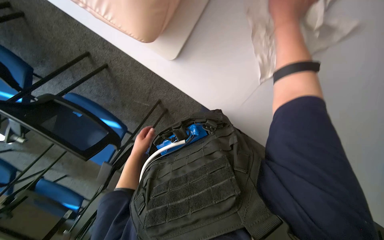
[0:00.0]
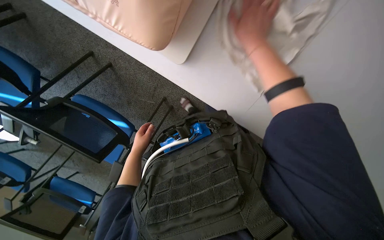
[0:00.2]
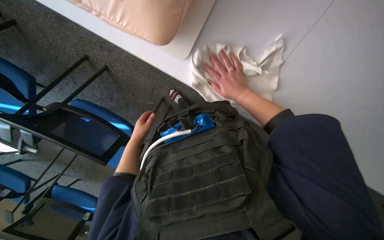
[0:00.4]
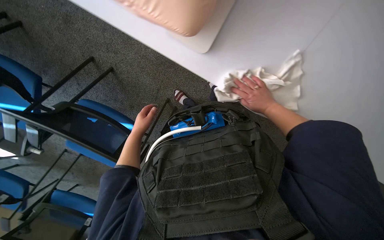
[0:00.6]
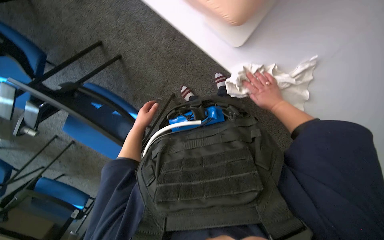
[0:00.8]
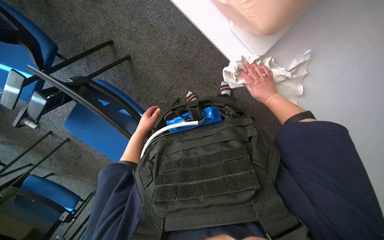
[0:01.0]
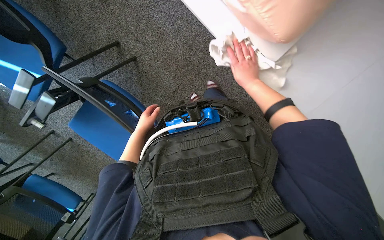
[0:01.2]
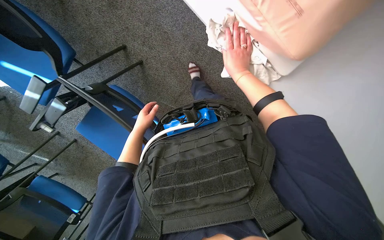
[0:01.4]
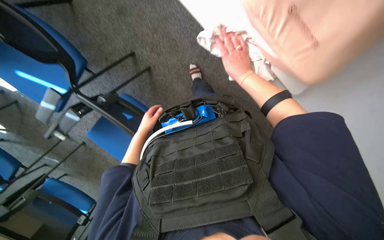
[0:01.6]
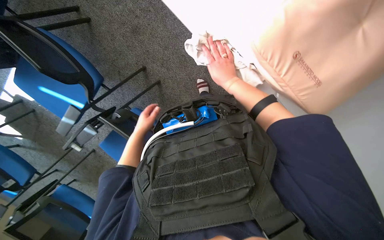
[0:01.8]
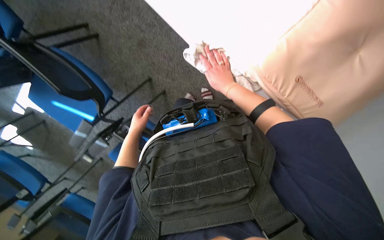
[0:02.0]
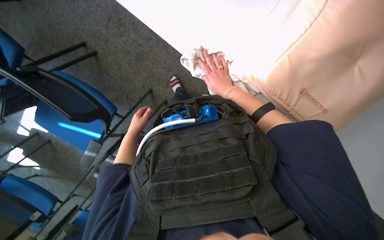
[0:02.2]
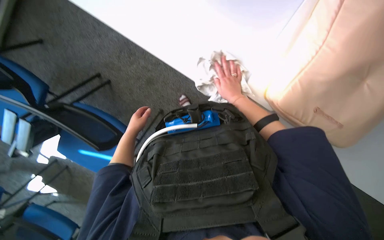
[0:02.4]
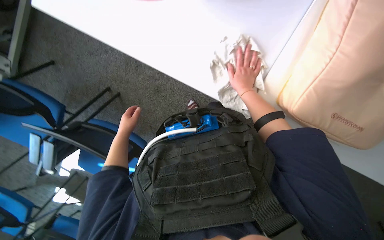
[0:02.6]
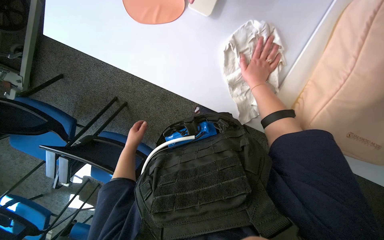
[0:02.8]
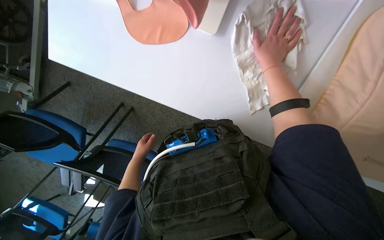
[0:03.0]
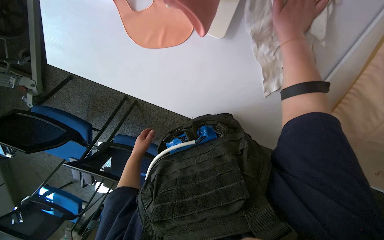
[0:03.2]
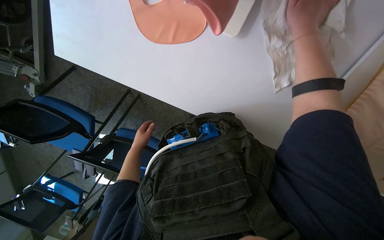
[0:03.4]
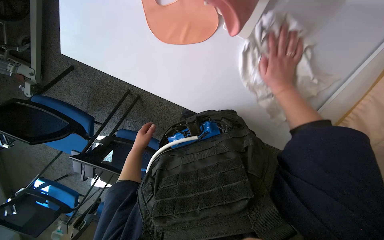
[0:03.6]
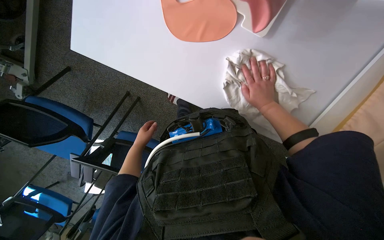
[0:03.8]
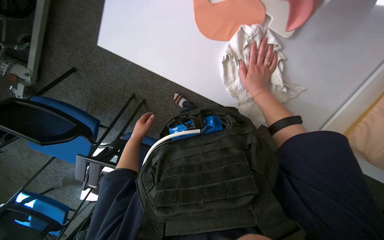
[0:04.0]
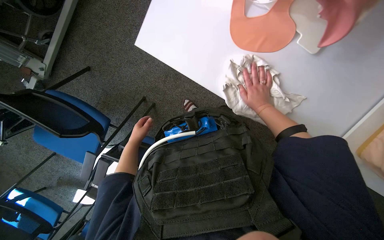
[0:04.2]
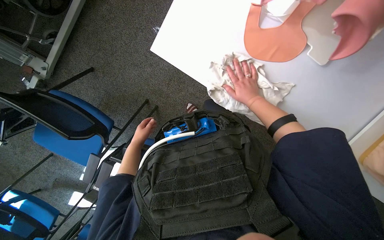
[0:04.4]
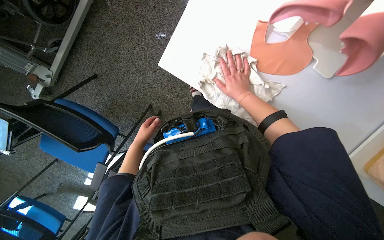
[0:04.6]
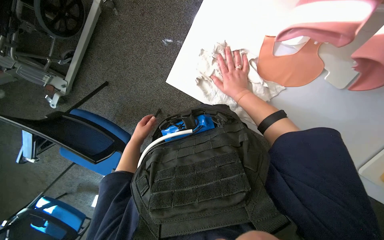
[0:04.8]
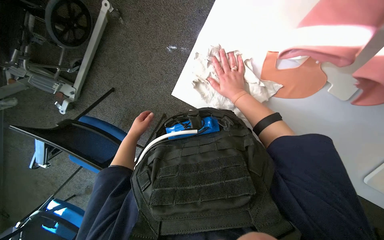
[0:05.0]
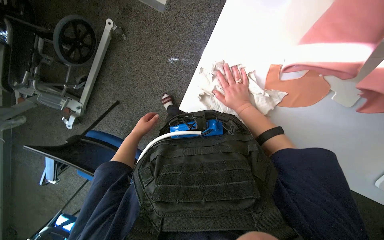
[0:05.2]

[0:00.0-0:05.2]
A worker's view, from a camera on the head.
Job: wiping surfaces.
The whole recording: Wiping table surface. The worker wipes the white table surface with a cloth.
0:00.0 to 0:01.8: The wearer moves to the left, roughly 50 cm.
0:01.8 to 0:03.4: The camera is aimed approximately 20 degrees further to the left. The right hand moves up the picture and to the right, approximately 20 cm.
0:03.4 to 0:05.2: The wearer looks approximately 10 degrees further upward. The left hand moves up the picture, some 15 cm, while the right hand travels to the left and down the picture by approximately 20 cm.

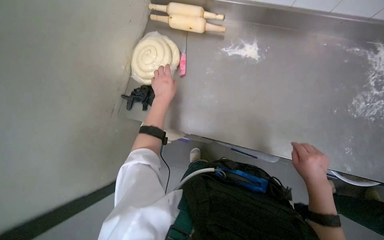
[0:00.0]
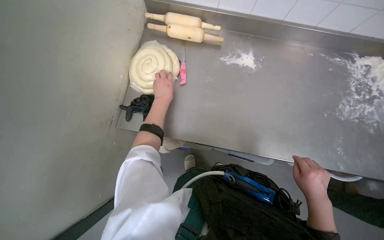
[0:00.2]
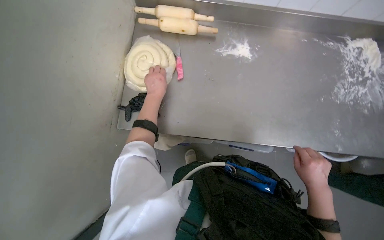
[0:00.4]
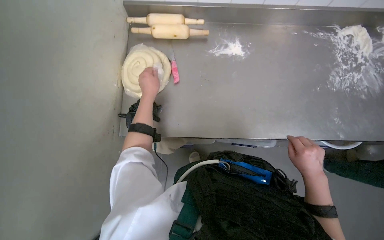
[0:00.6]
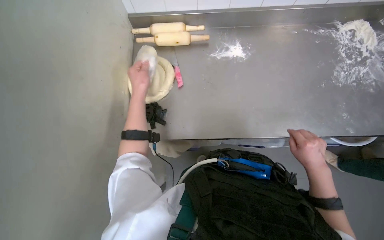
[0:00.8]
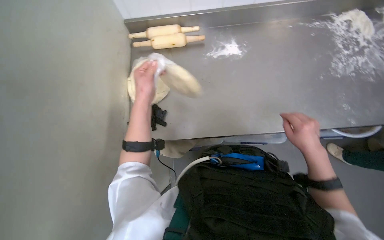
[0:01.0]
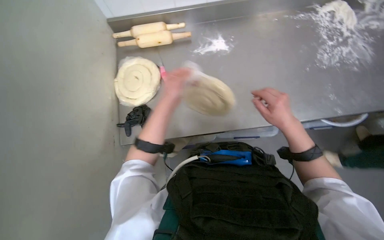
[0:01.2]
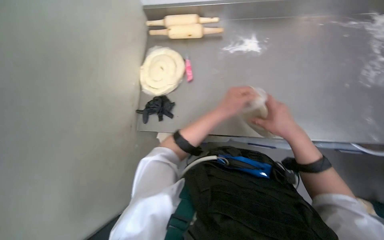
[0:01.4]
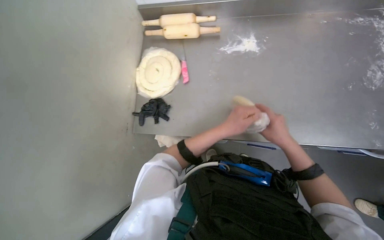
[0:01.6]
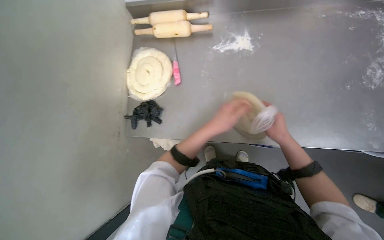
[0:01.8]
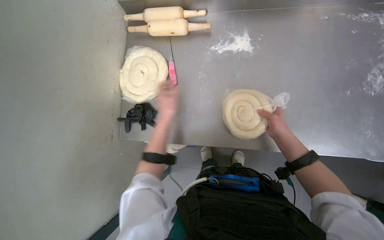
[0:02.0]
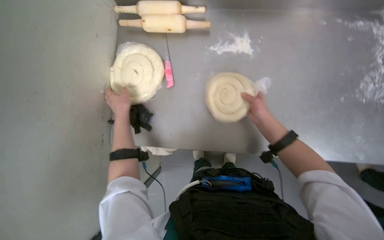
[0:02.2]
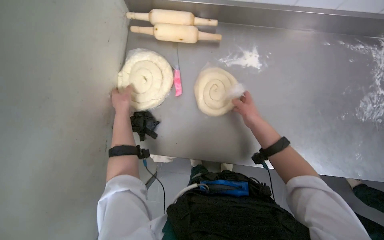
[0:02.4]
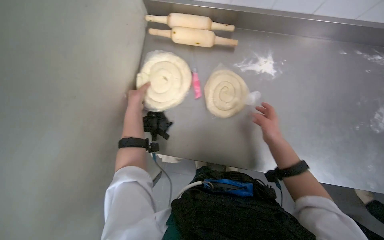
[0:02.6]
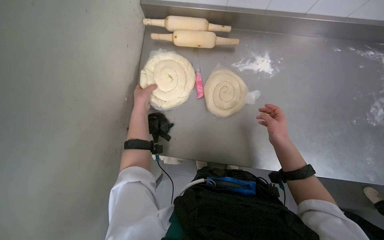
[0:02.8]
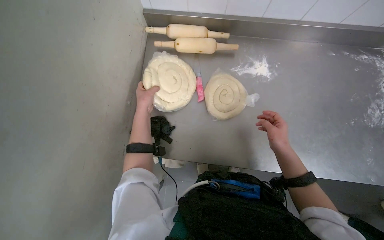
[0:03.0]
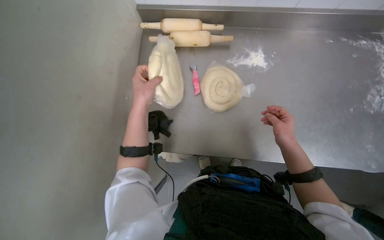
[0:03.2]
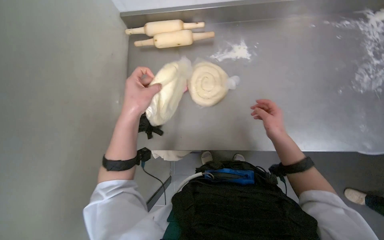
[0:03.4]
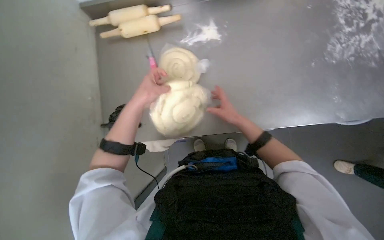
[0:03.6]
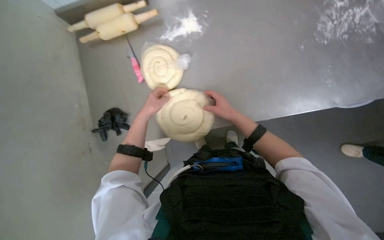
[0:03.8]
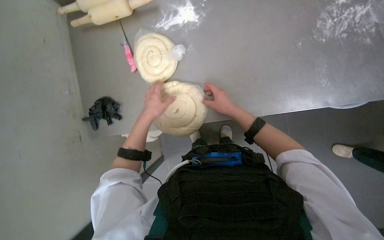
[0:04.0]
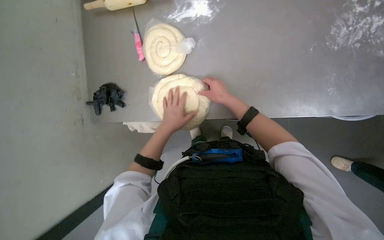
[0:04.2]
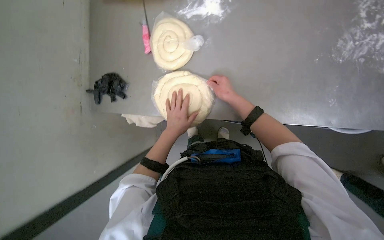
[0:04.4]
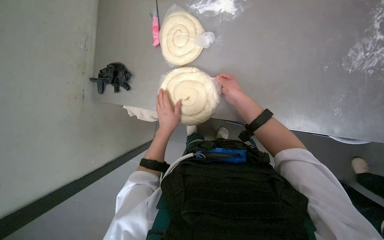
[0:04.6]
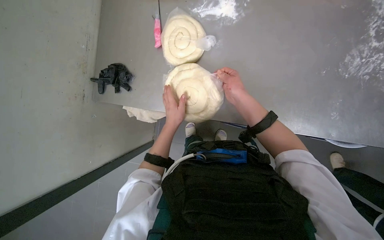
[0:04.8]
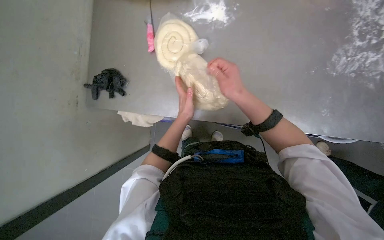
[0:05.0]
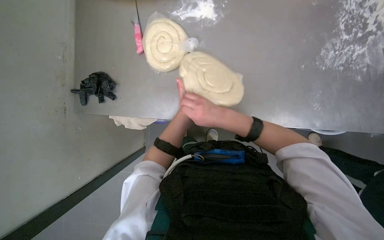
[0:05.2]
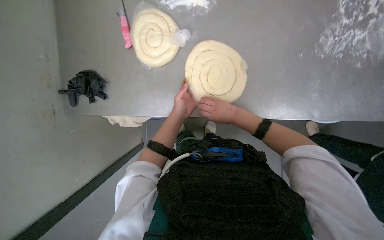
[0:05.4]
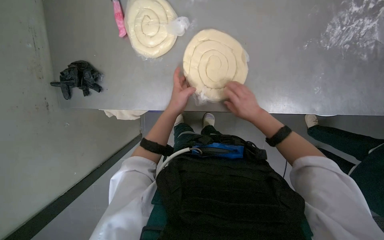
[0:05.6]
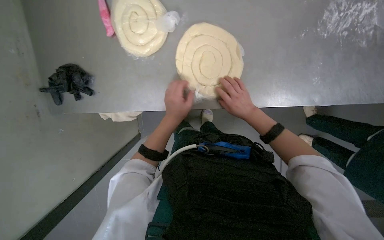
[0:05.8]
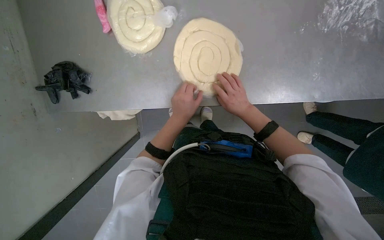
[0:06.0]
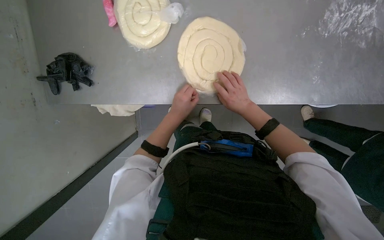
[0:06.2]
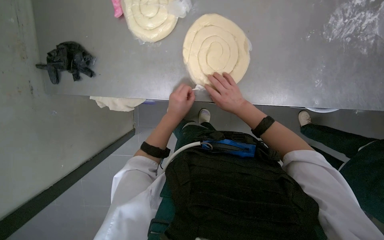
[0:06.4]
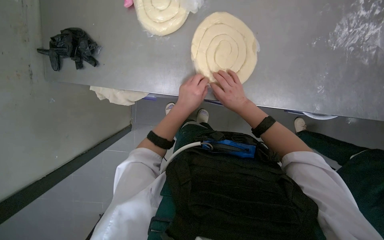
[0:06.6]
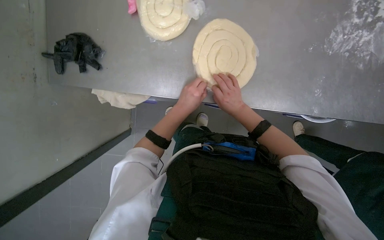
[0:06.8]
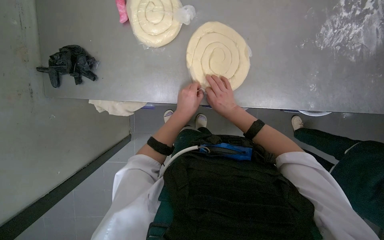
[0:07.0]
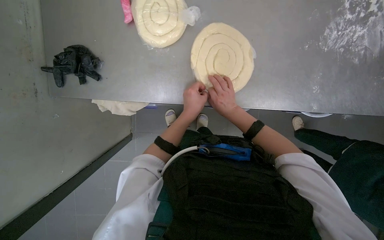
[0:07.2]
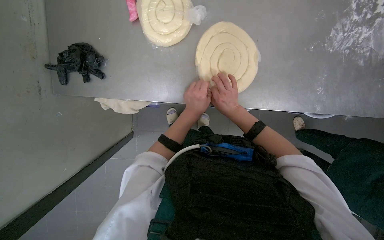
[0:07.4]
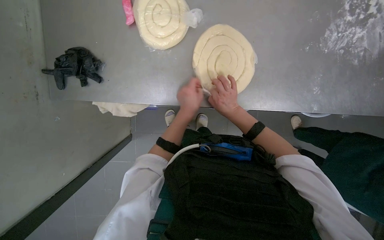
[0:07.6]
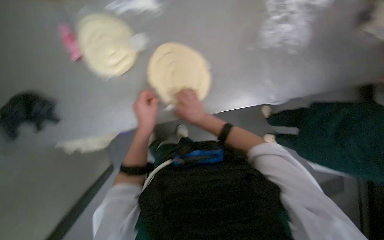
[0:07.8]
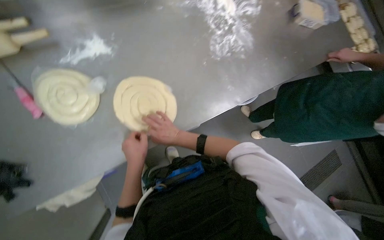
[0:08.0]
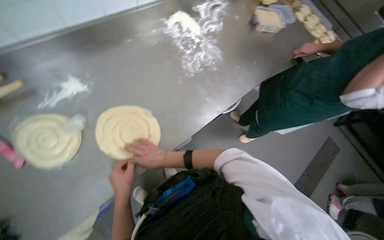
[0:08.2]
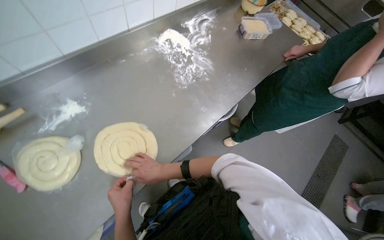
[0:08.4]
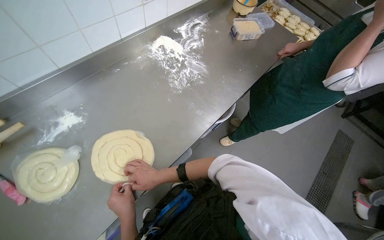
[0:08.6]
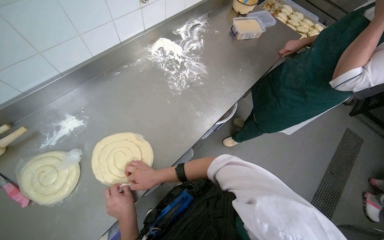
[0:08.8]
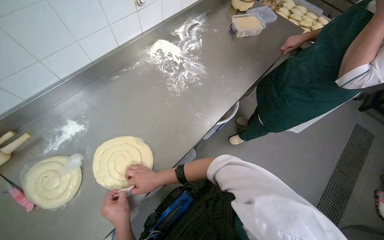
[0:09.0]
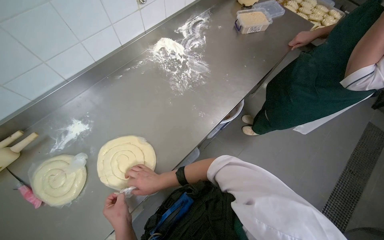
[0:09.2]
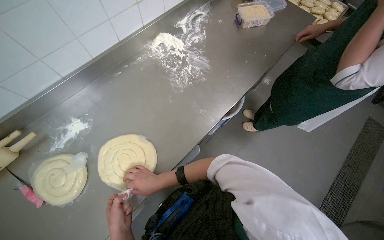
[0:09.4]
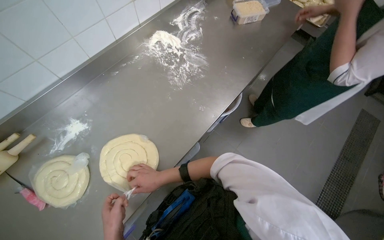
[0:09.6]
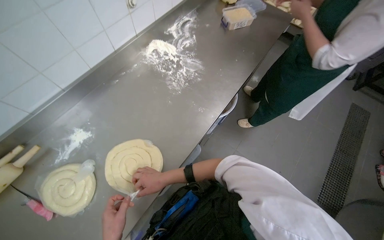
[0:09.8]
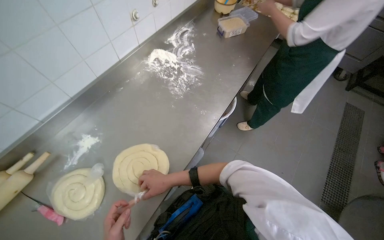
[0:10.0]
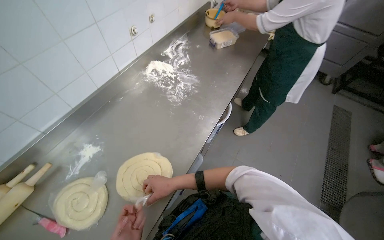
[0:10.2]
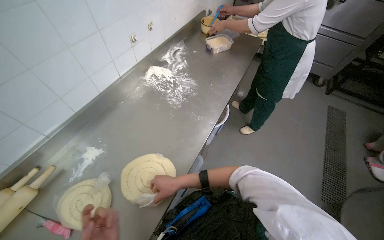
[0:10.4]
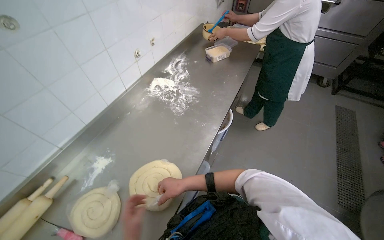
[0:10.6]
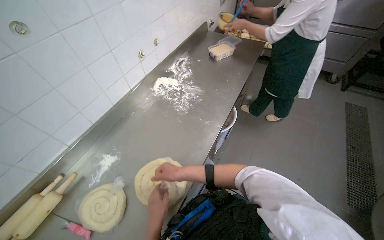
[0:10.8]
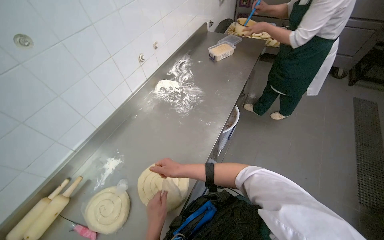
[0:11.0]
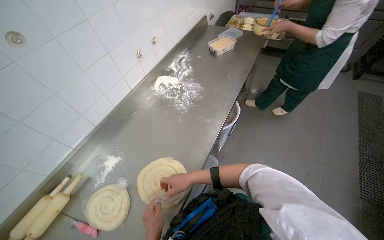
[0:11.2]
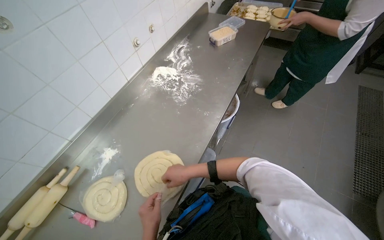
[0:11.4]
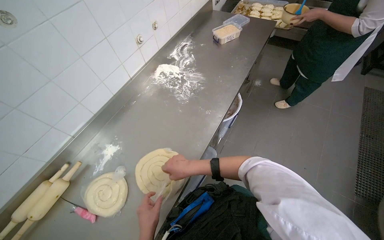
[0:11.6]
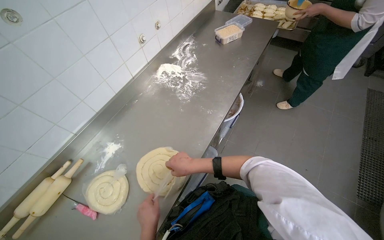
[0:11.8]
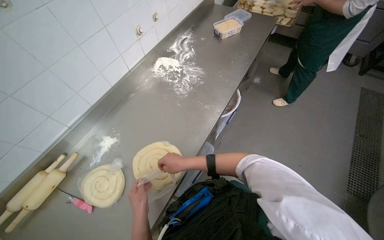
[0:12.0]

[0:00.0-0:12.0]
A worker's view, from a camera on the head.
Job: preparing food.
The whole recording: Unwrapping and flattening dough spirals. The worker unwraps spiral dough from plastic bags and places them on the table.
0:01.6 to 0:03.0: The left hand goes approximately 35 cm to the left and up the picture.
0:03.0 to 0:04.4: The left hand goes nearer and farther, about 20 cm each way, reversing 2 times.
0:04.4 to 0:06.0: The right hand travels down the picture by roughly 10 cm.
0:06.0 to 0:07.6: The hands make small movements and keep their place.
0:07.6 to 0:09.0: The camera pitches upward, by about 20 degrees. The scene rotates counterclockwise by approximately 55 degrees.

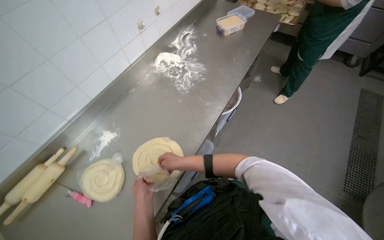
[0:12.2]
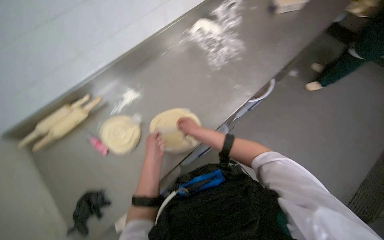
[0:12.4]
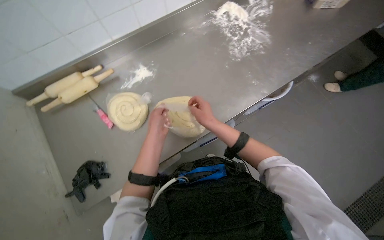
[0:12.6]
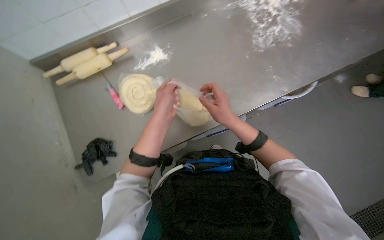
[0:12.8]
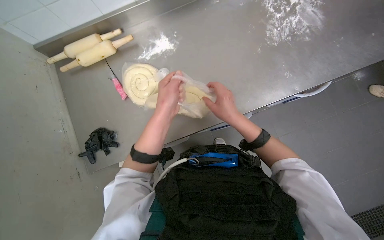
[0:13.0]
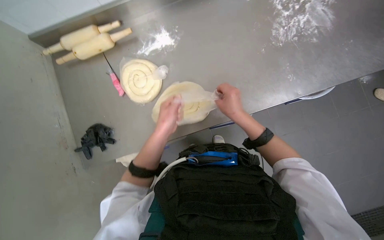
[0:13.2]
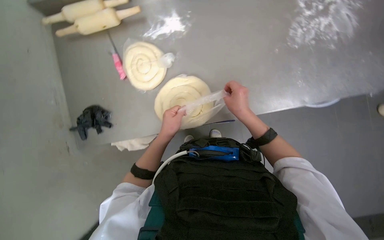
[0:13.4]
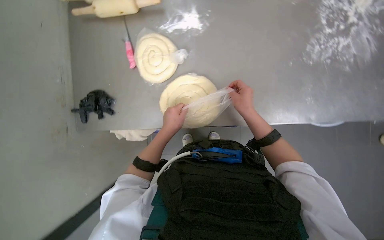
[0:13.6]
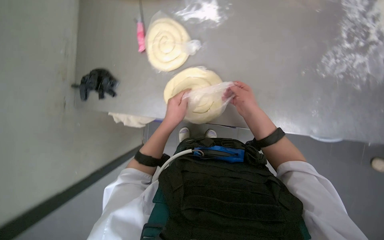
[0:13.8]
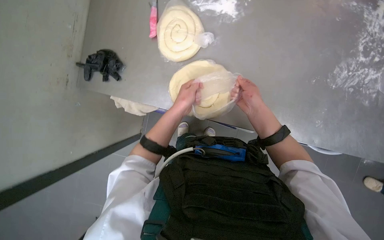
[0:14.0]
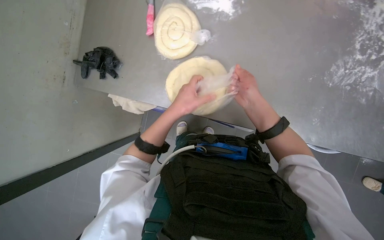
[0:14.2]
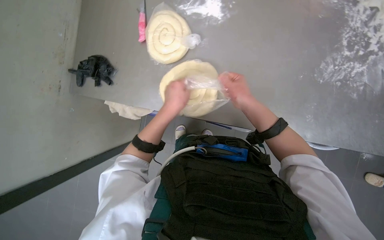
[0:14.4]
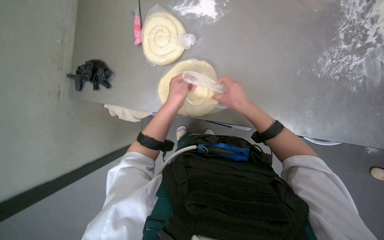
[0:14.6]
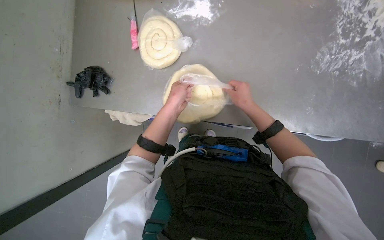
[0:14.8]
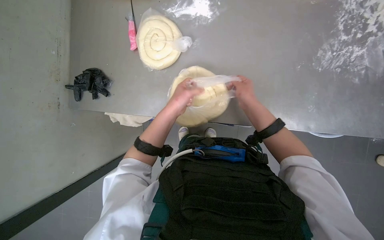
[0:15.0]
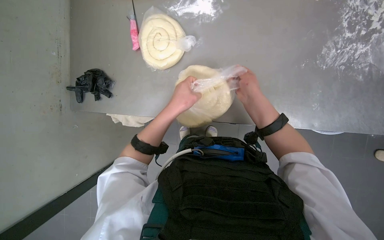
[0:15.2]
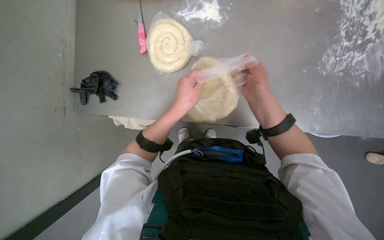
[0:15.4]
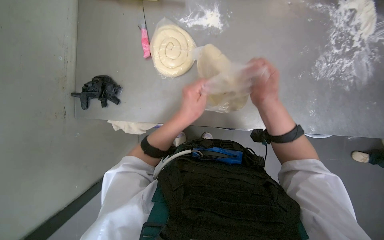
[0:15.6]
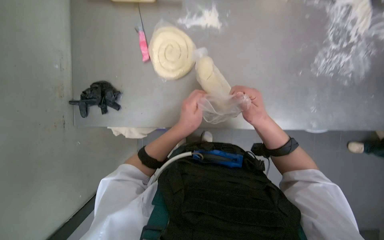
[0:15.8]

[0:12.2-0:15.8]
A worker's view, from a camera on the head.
Job: preparing food.
The whole recording: Unwrapping and flattening dough spirals. The worker unwraps spiral dough from plastic bags and places them on the table.
0:12.2 to 0:14.0: The head turns to the left by some 70 degrees. The view tips downward by roughly 35 degrees.
